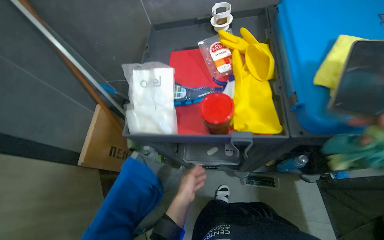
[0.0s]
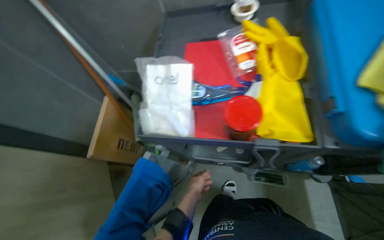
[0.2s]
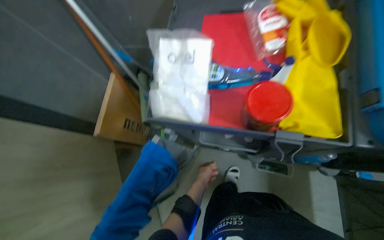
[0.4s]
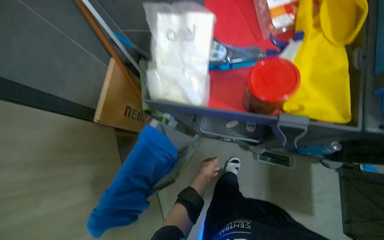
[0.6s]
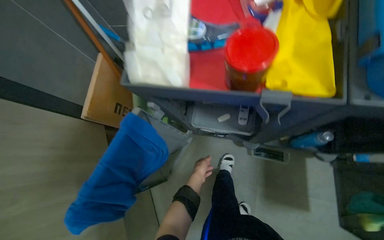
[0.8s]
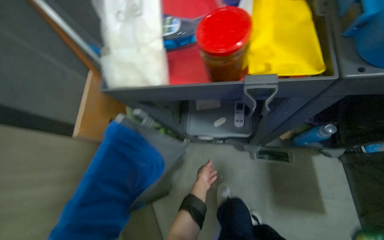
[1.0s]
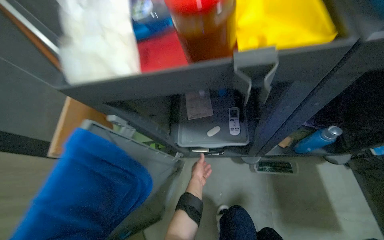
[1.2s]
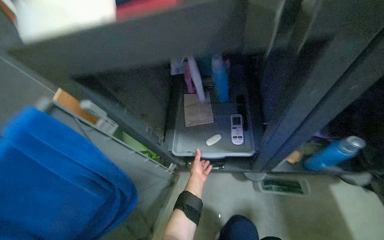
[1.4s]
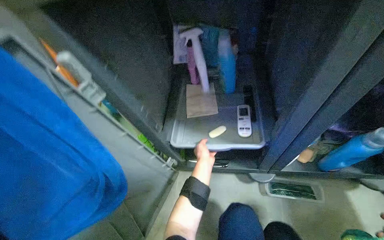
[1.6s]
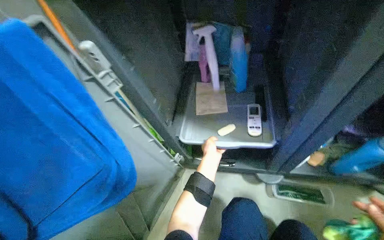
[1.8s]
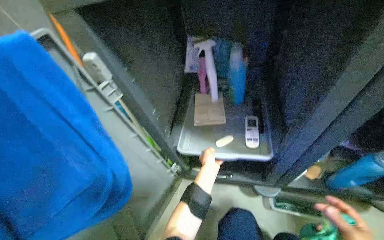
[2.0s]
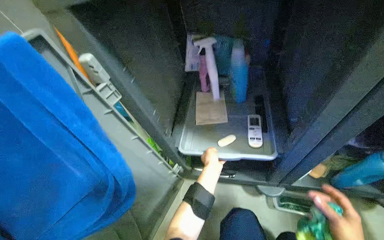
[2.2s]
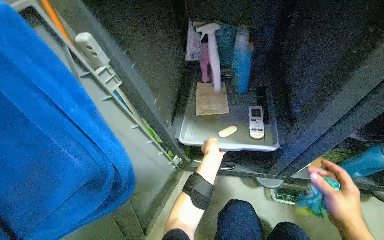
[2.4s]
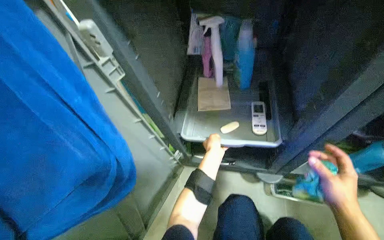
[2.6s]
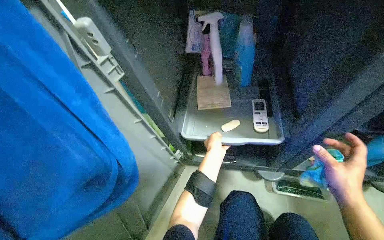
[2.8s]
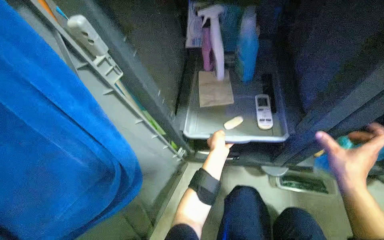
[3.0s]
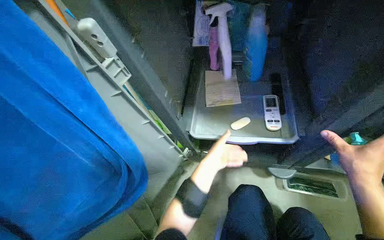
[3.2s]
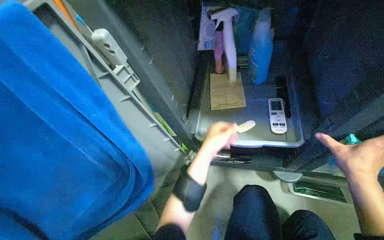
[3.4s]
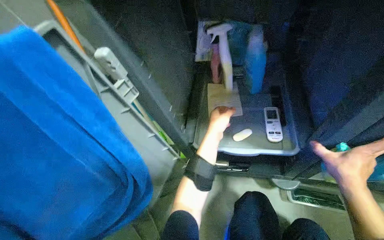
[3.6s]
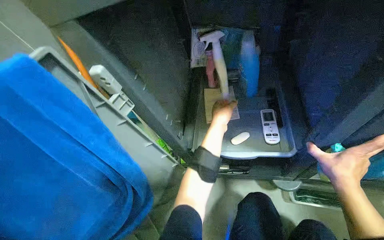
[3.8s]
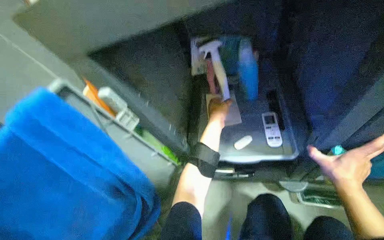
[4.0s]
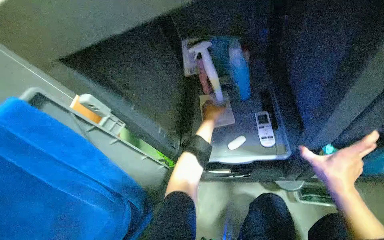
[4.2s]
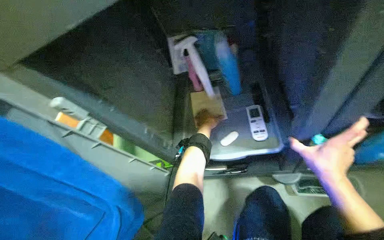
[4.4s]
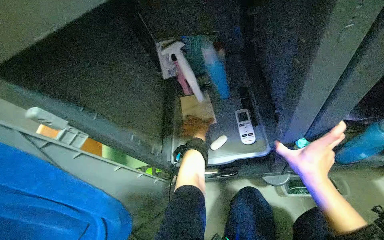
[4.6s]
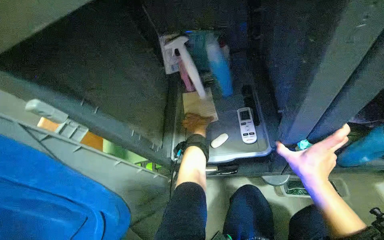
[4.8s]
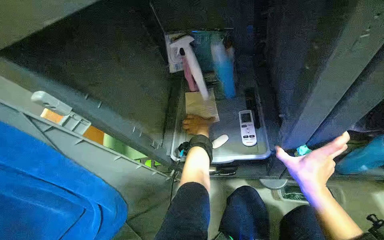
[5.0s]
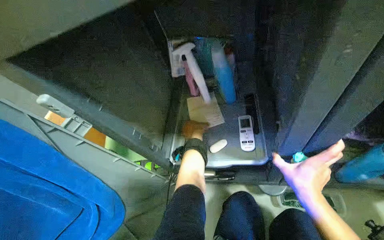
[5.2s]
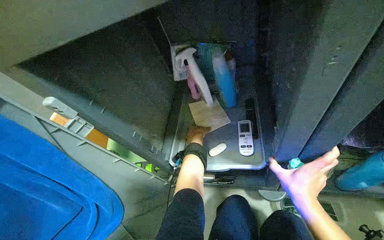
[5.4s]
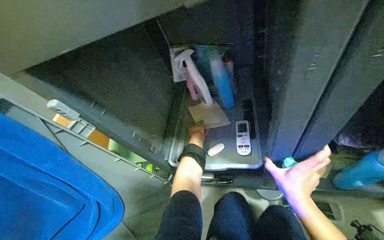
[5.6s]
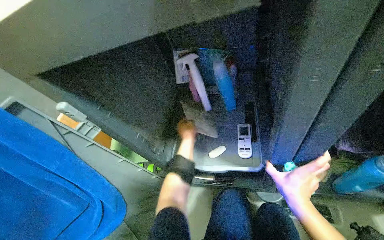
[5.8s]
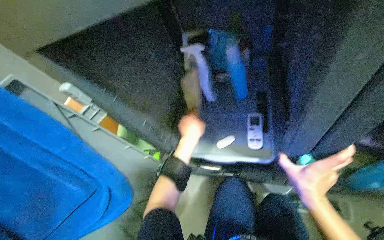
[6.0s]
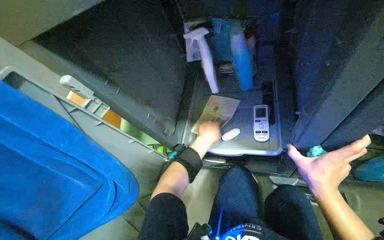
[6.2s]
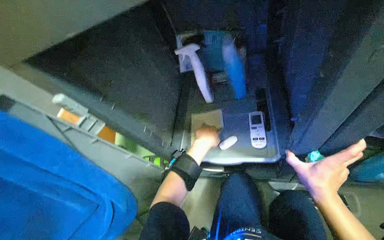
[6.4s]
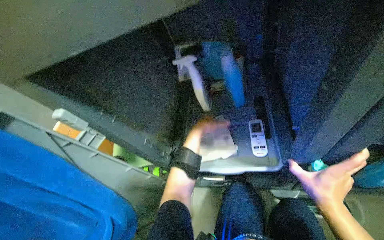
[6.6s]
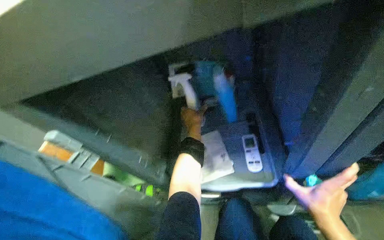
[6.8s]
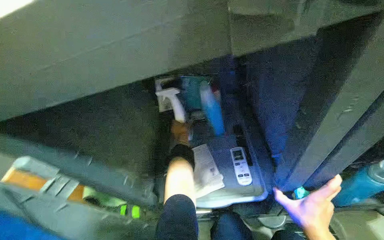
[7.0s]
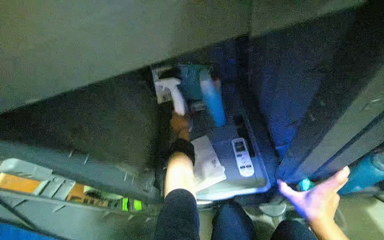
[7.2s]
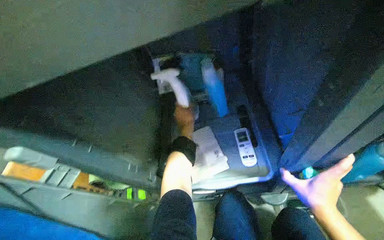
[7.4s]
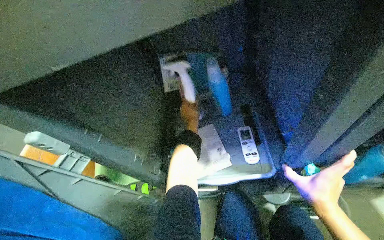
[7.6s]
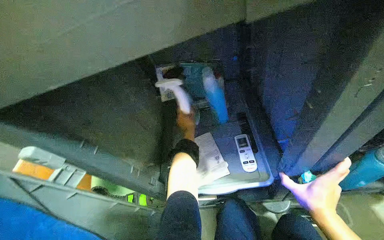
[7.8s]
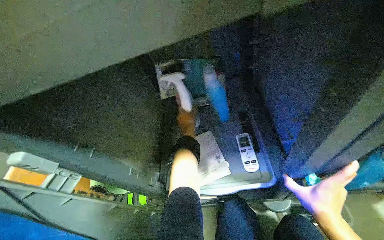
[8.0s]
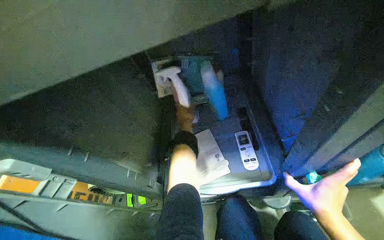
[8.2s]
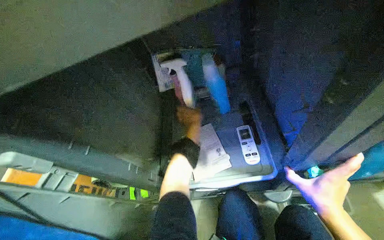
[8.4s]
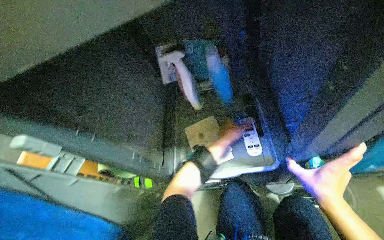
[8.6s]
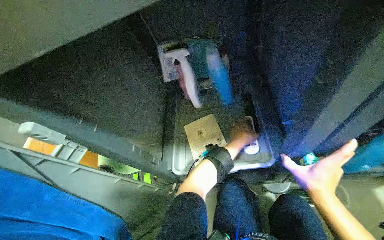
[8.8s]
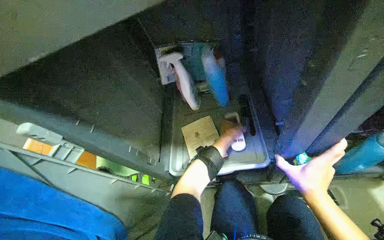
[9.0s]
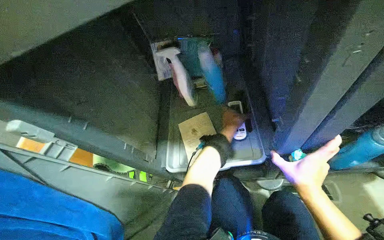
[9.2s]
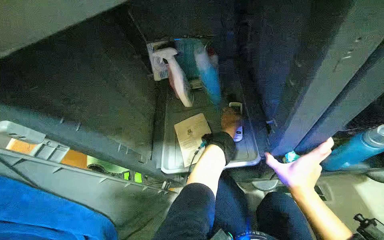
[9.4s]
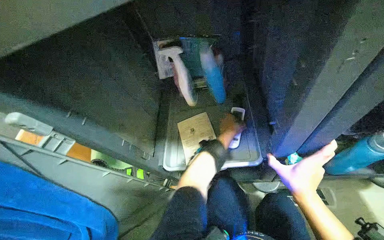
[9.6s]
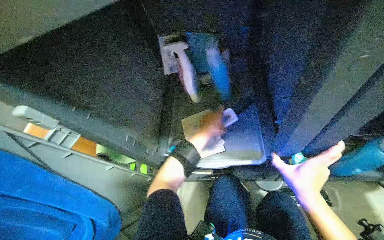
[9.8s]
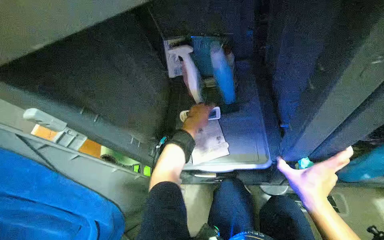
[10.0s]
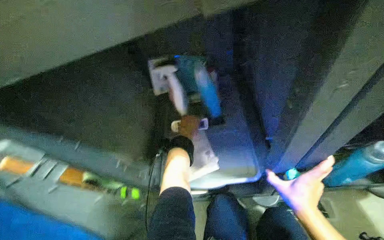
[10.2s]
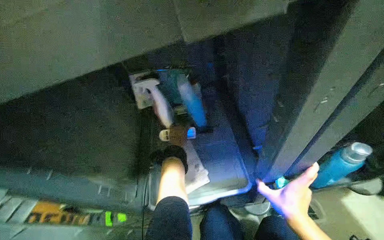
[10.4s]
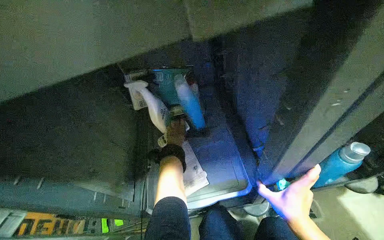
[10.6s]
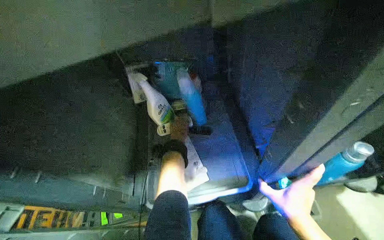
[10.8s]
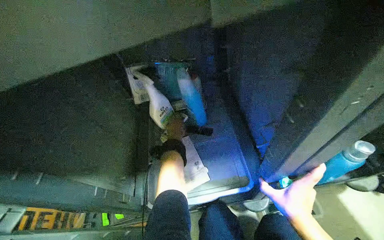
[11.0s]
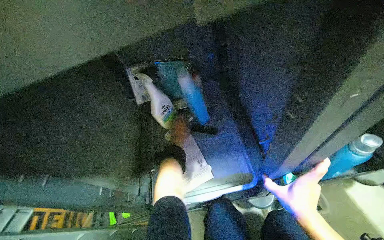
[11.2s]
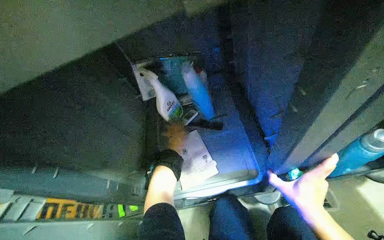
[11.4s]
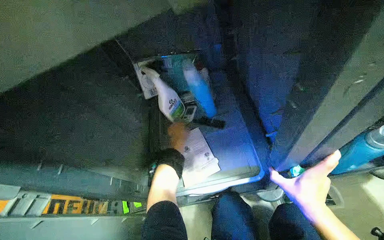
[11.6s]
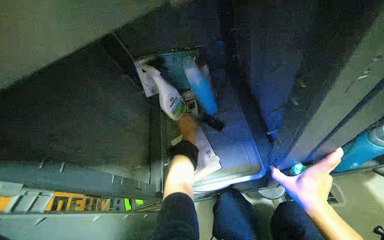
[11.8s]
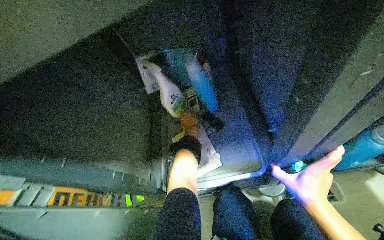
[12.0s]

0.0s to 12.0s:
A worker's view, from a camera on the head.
Job: organizing items.
The whole recording: Organizing and cleaning the cleaning cart. The worker organizes items within the cleaning cart cabinet and wipes the tray clean.
0.0s to 1.6s: The head travels roughly 40 cm.
3.0s to 4.4s: The left hand shifts approximately 20 cm up the picture and farther from the camera.
4.4s to 6.0s: The left hand is displaced nearer to the camera by approximately 15 cm.
6.0s to 7.6s: The left hand goes some 15 cm farther from the camera.
7.6s to 9.0s: The left hand goes about 20 cm to the right and down the picture.
9.0s to 10.4s: The left hand is displaced farther from the camera and to the left by some 15 cm.
10.4s to 12.0s: The left hand moves nearer to the camera, roughly 10 cm.

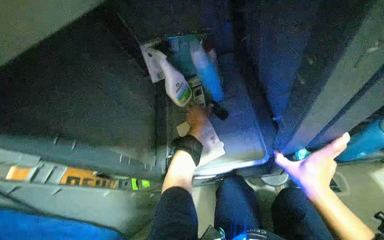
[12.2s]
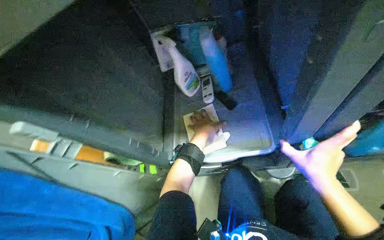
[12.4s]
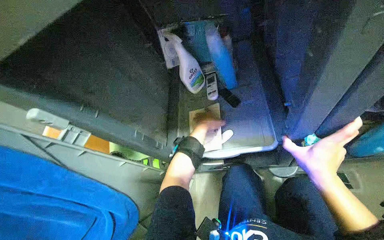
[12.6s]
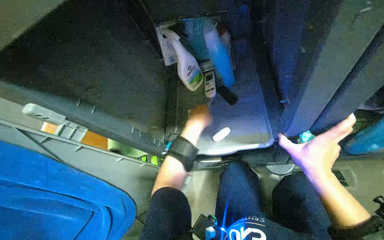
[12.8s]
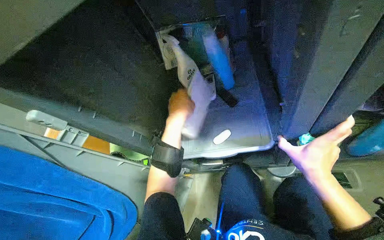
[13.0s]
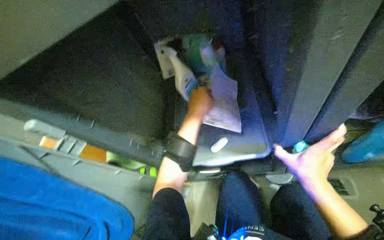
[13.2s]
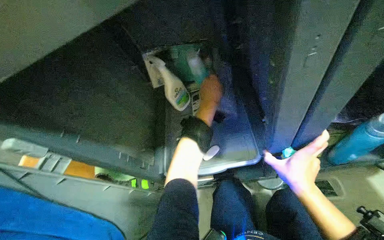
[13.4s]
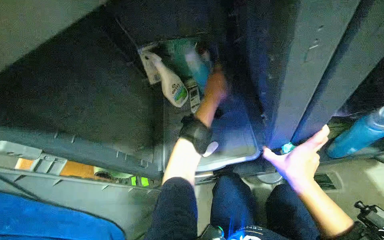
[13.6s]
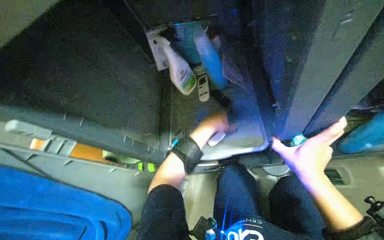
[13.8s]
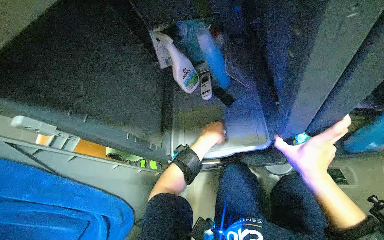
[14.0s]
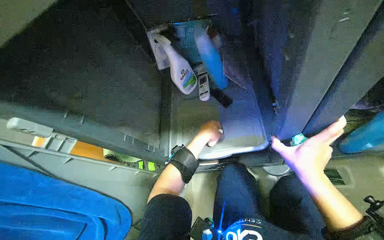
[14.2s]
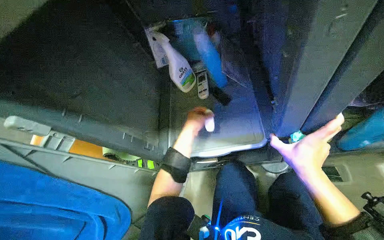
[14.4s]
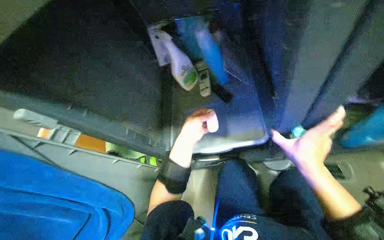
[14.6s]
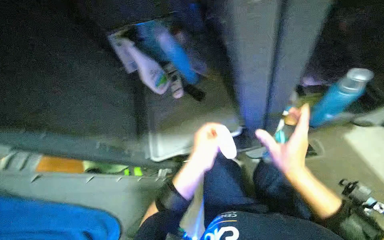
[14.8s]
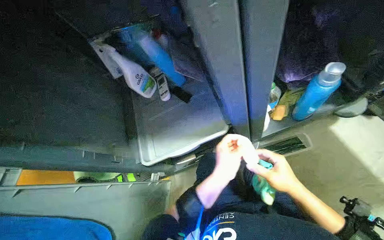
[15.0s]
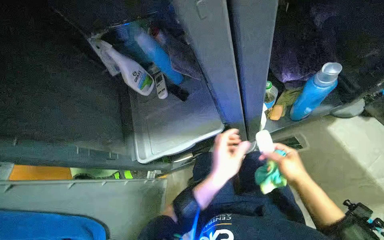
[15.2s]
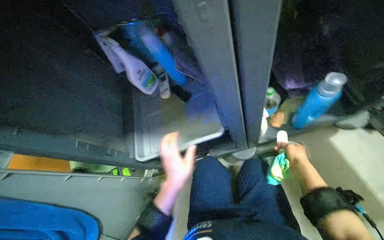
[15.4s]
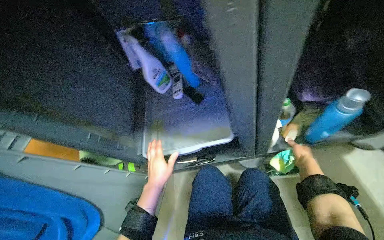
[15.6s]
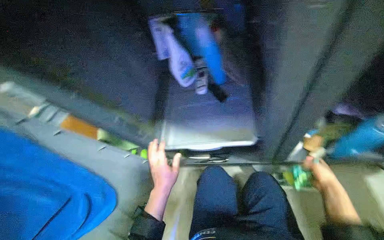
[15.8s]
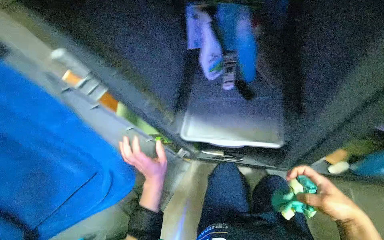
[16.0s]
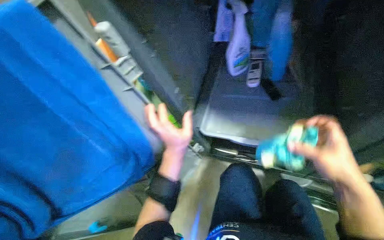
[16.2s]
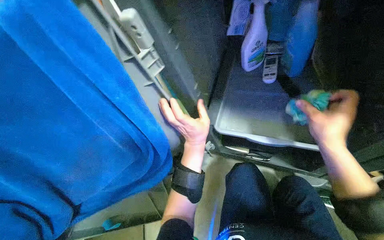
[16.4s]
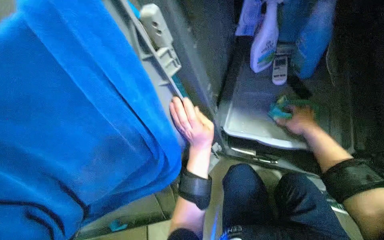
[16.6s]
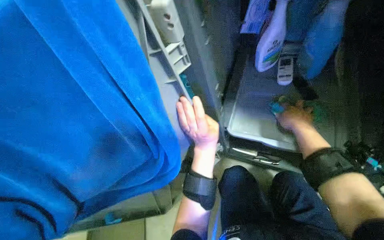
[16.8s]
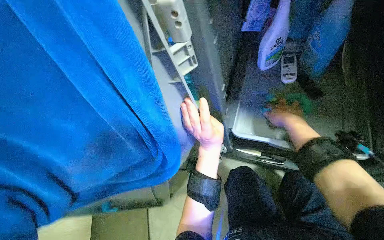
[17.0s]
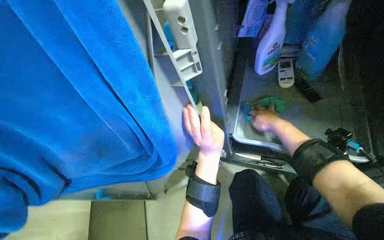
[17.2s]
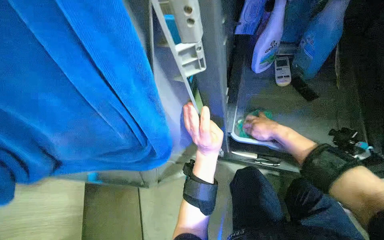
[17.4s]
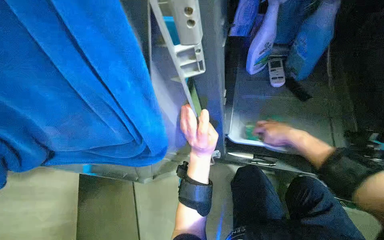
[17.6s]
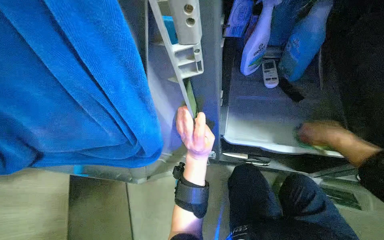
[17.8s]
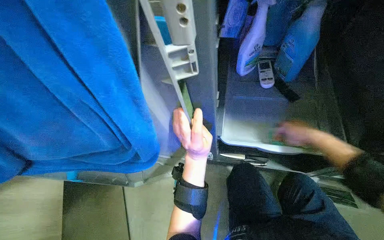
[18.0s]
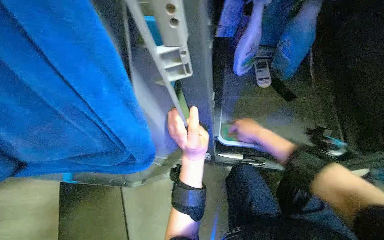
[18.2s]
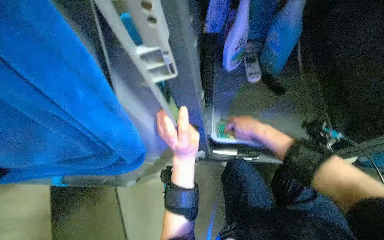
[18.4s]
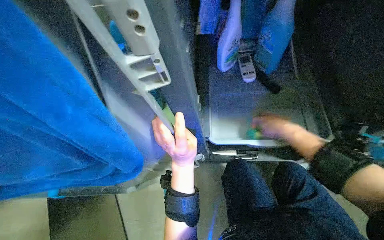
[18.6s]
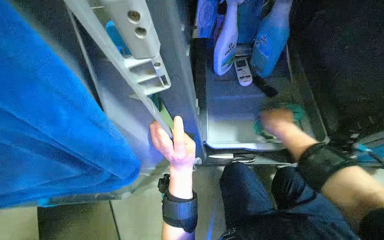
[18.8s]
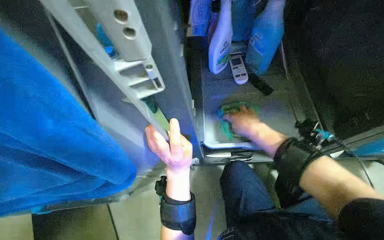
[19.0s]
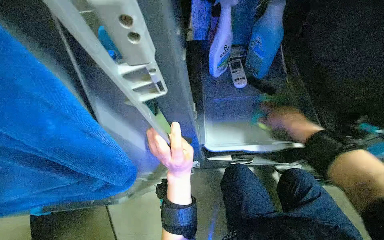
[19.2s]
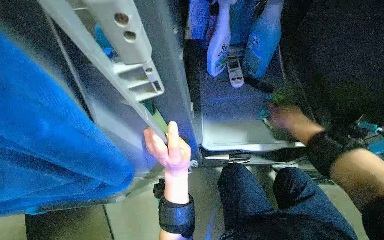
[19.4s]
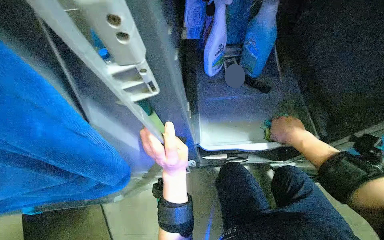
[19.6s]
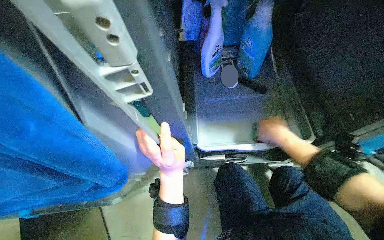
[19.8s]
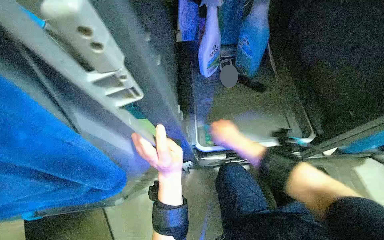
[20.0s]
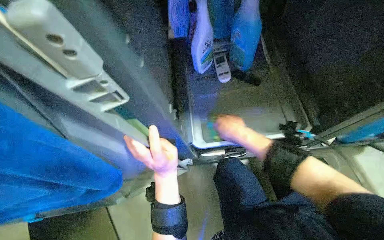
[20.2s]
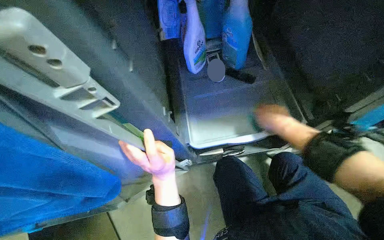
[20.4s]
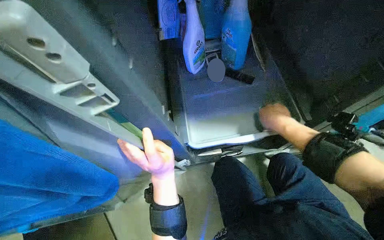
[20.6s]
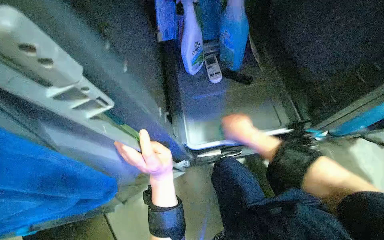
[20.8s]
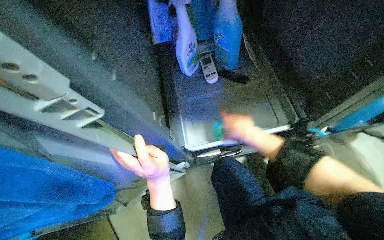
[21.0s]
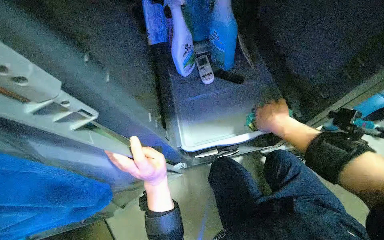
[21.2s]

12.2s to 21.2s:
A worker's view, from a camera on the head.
Job: organizing items.
The whole recording: Organizing and cleaning the cleaning cart. The worker organizes items within the cleaning cart cabinet and wipes the tray clean.
13.8s to 15.2s: The left hand travels down the picture and nearer to the camera by roughly 25 cm.
15.2s to 16.6s: The head turns to the left by about 35 degrees. The right hand goes nearer and farther, roughly 25 cm each way, reversing 2 times.
16.6s to 18.2s: The right hand moves left and right over about 20 cm, changing direction 2 times.
18.2s to 19.8s: The right hand moves to the right, about 10 cm.
19.8s to 21.2s: The right hand swings left and right, some 15 cm each way, with 3 reversals.
